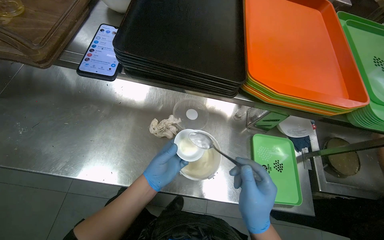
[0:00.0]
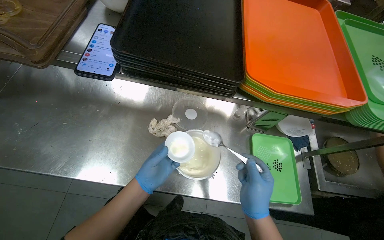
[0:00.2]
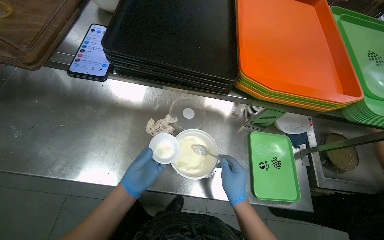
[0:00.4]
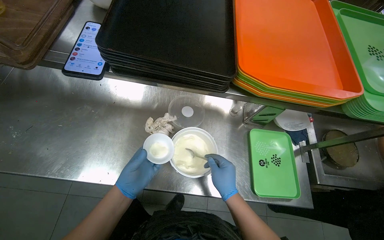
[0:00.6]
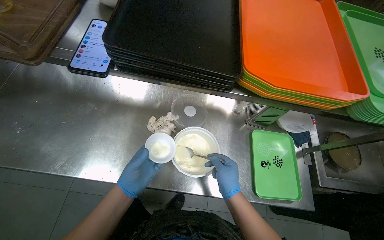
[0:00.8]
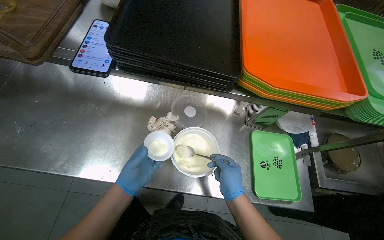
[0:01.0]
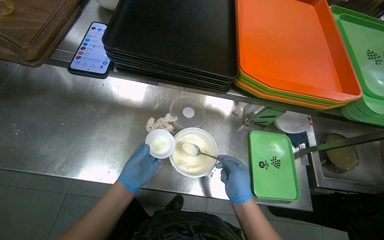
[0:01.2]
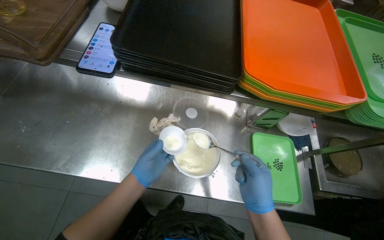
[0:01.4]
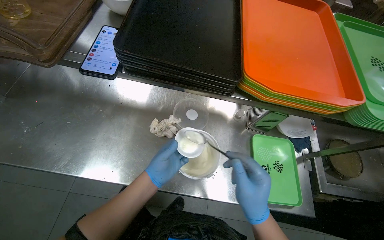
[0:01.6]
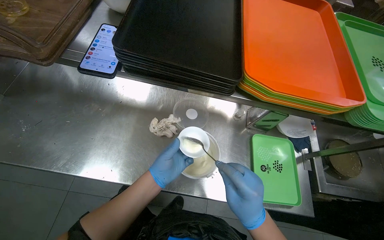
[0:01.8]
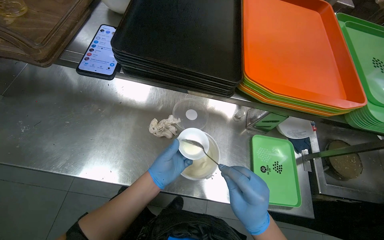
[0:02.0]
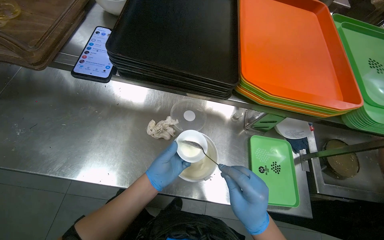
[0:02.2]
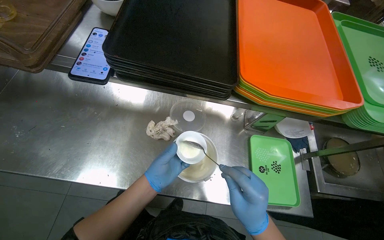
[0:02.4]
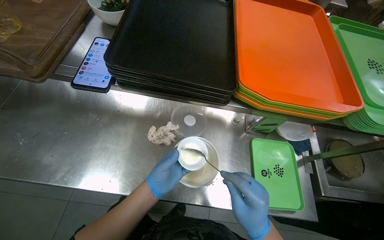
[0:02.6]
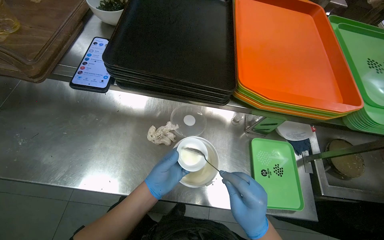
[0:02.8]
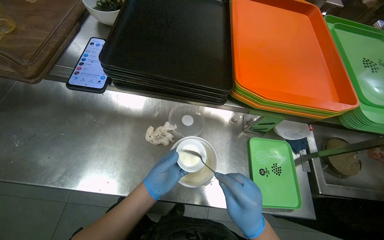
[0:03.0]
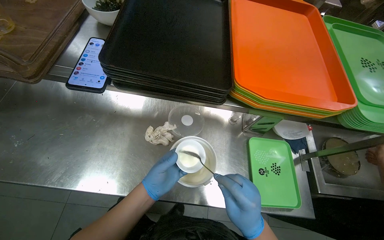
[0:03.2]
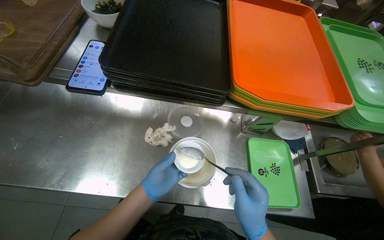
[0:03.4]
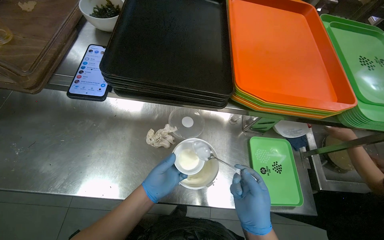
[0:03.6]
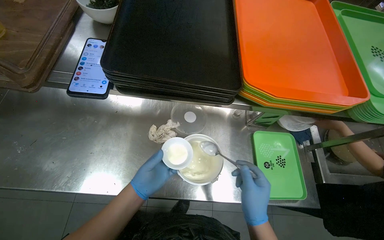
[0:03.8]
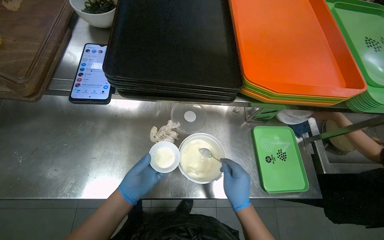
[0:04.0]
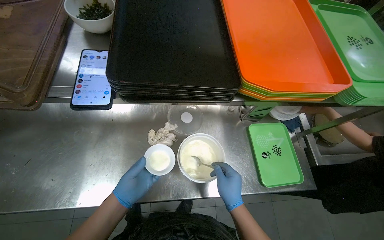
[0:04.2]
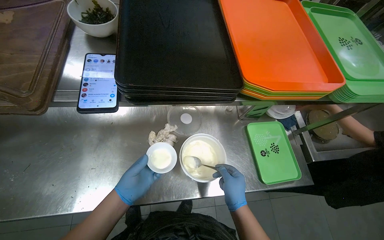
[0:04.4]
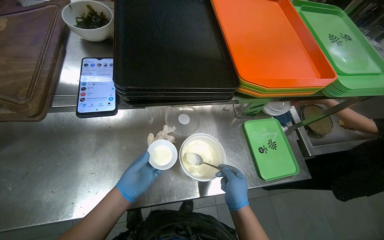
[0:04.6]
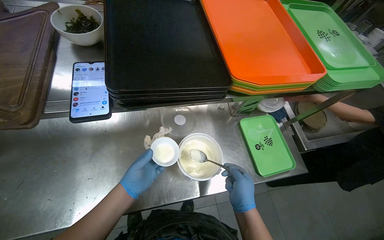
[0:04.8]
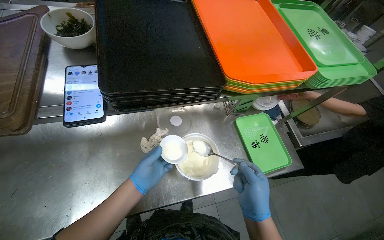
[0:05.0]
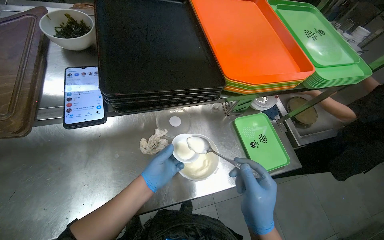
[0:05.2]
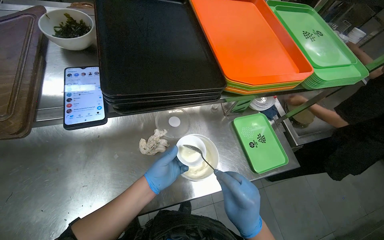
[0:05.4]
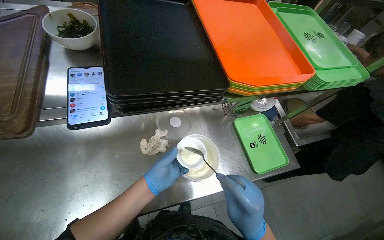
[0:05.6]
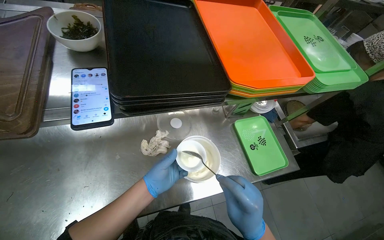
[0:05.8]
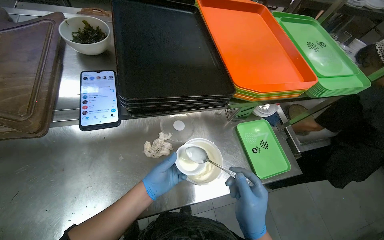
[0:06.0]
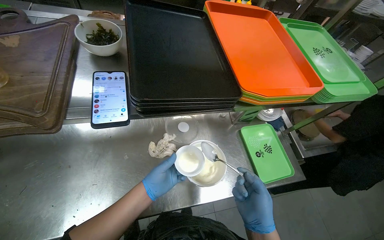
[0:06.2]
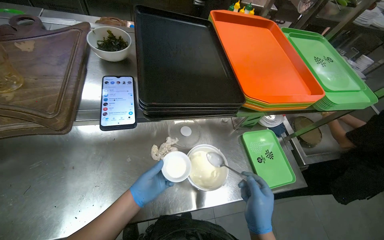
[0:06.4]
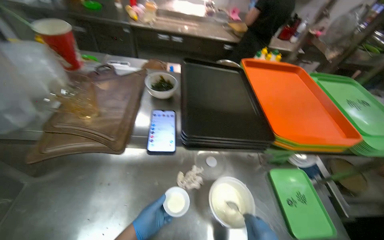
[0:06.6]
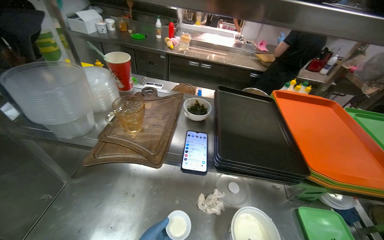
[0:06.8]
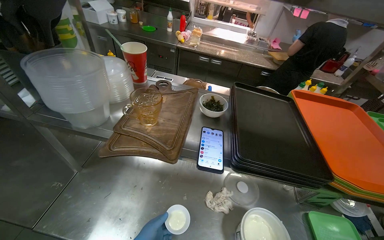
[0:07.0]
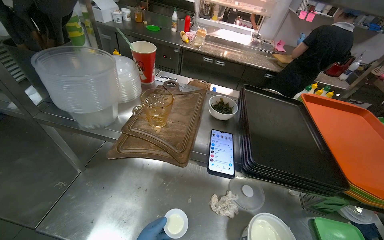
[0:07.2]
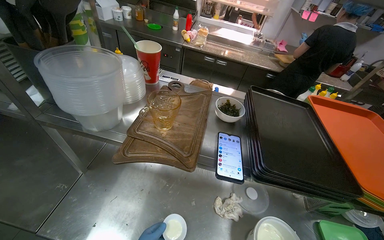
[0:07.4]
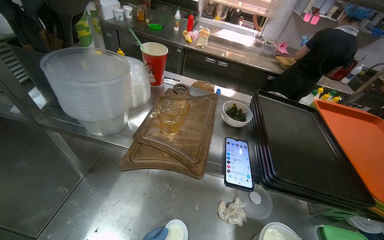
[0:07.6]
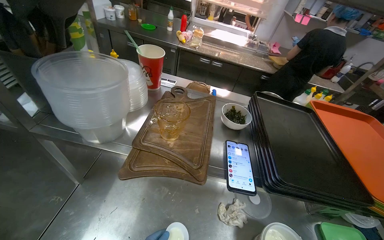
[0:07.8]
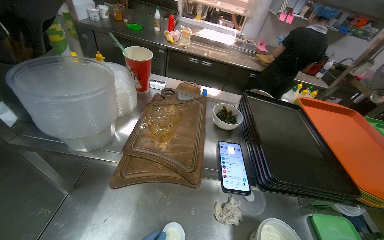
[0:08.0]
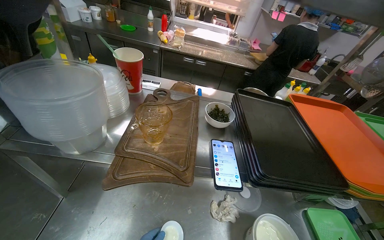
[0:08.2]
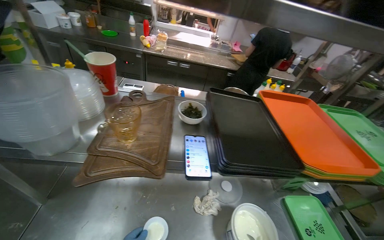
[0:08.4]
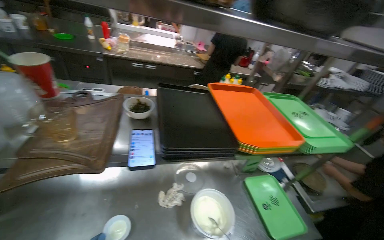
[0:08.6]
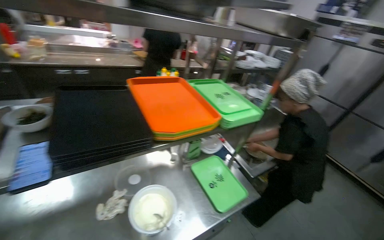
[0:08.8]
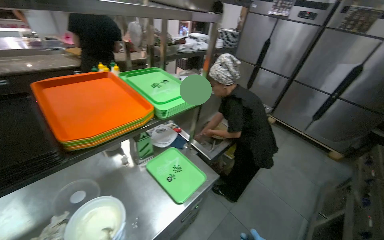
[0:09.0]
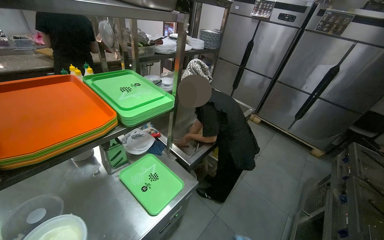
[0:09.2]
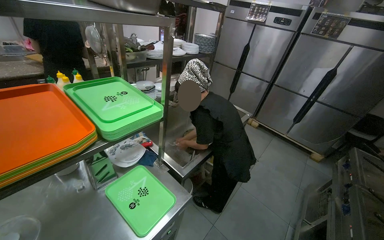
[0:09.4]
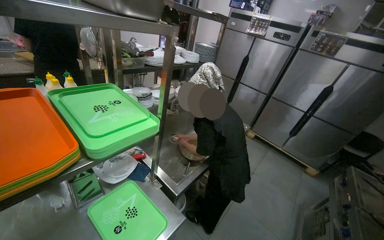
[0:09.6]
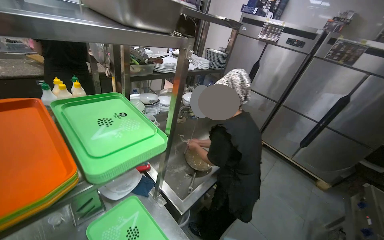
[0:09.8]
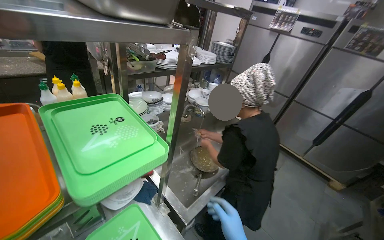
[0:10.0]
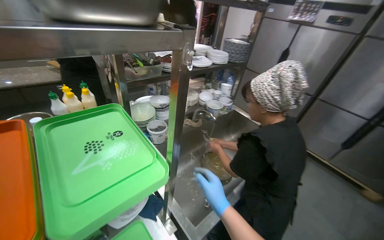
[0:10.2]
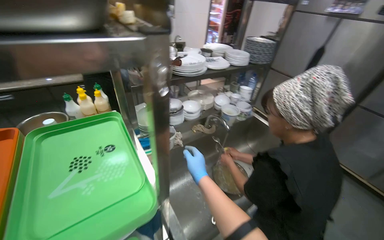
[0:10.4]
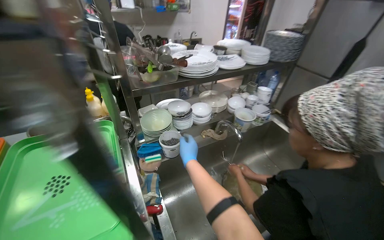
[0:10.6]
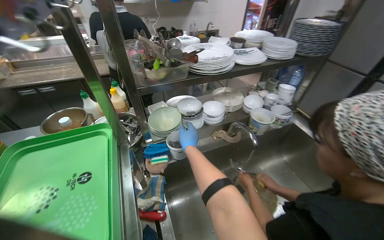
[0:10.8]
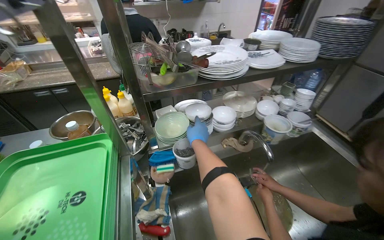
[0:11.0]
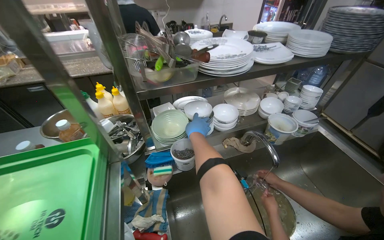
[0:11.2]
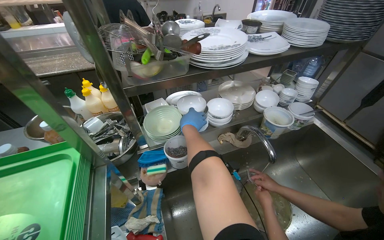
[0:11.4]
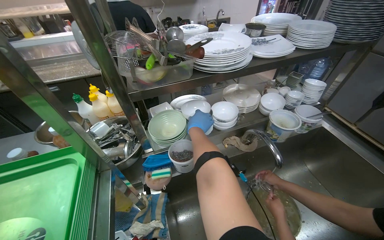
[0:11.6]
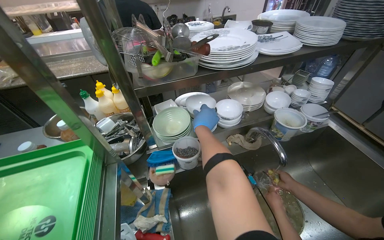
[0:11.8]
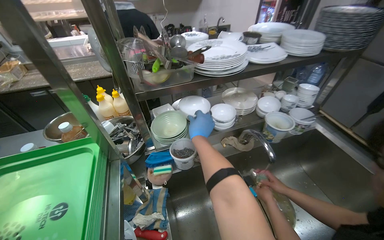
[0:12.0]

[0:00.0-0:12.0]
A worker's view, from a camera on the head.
Job: preparing food.
The whole recording: Transferring product to smaller dish. The worker transfers the product from the white dish into a smaller dish.
0:00.0 to 0:01.6: The right hand travels farther from the camera and back again, approximately 15 cm each way.
0:01.6 to 0:03.0: The hands make small movements and keep their place.
0:03.0 to 0:04.4: The left hand moves to the left, roughly 15 cm. The right hand heads farther from the camera, covering roughly 10 cm.
0:04.4 to 0:06.0: The right hand goes approximately 15 cm nearer to the camera.
0:06.0 to 0:07.6: The head rotates roughly 25 degrees to the left. The camera pitches upward, by roughly 20 degrees.
0:07.6 to 0:09.0: The head travels roughly 50 cm. The wearer's head swings approximately 55 degrees to the right.
0:09.0 to 0:10.4: The head travels approximately 60 cm.
0:10.4 to 0:12.0: The camera is aimed approximately 15 degrees further to the left. The right hand travels up the picture by roughly 25 cm.

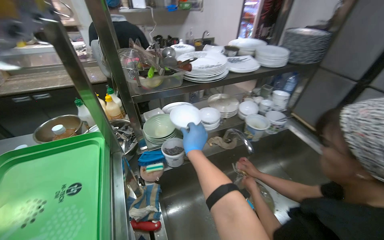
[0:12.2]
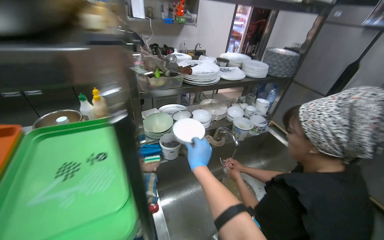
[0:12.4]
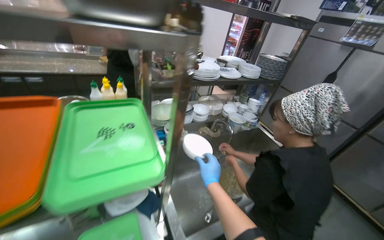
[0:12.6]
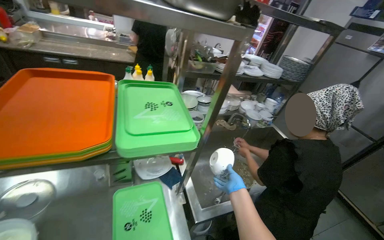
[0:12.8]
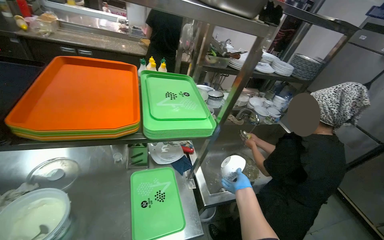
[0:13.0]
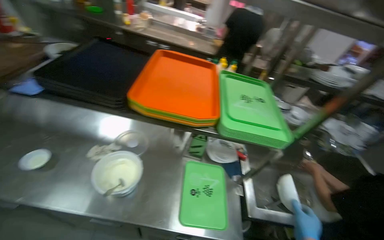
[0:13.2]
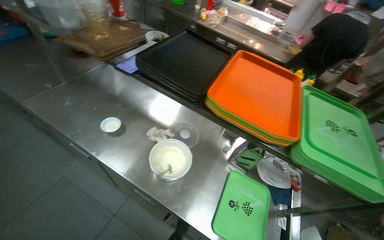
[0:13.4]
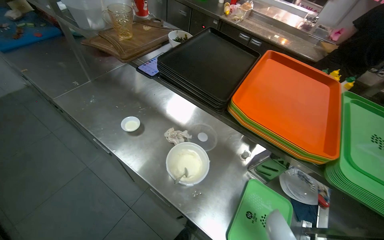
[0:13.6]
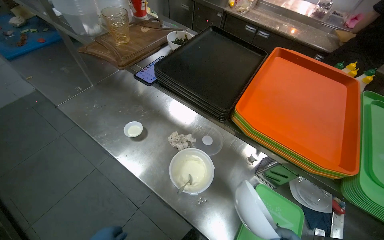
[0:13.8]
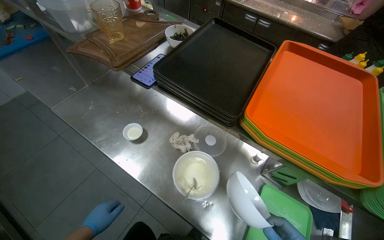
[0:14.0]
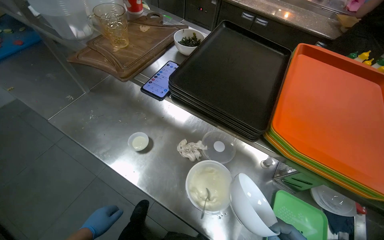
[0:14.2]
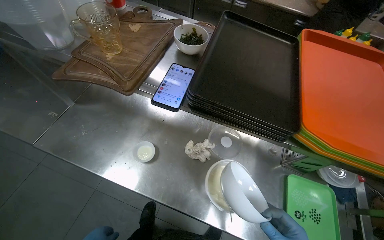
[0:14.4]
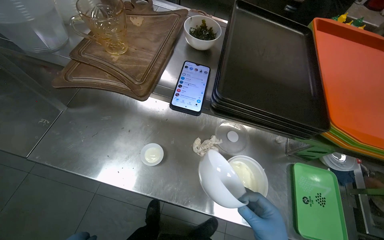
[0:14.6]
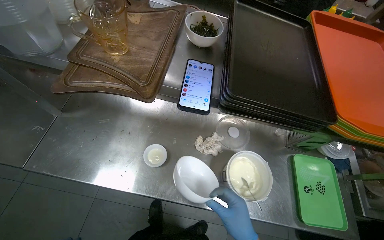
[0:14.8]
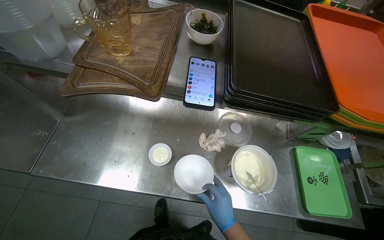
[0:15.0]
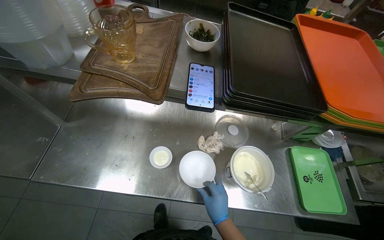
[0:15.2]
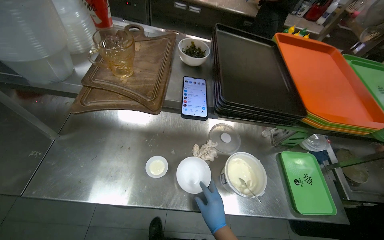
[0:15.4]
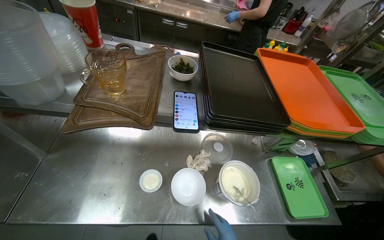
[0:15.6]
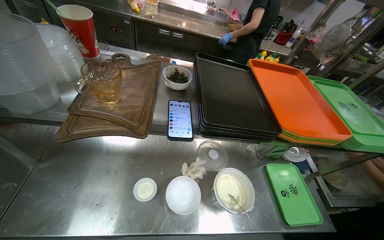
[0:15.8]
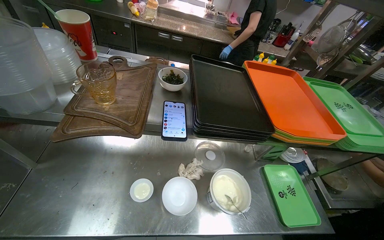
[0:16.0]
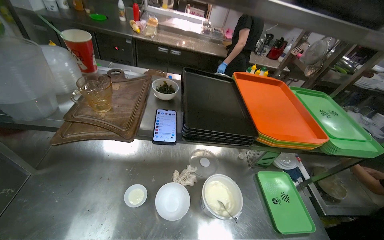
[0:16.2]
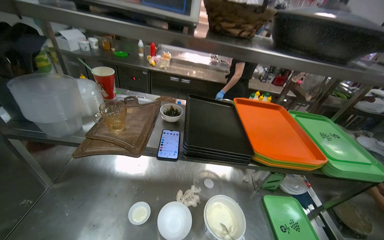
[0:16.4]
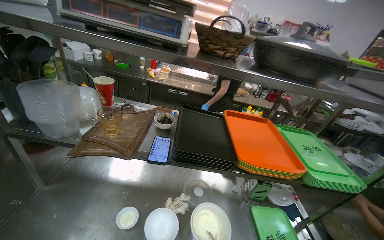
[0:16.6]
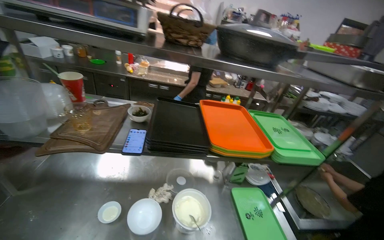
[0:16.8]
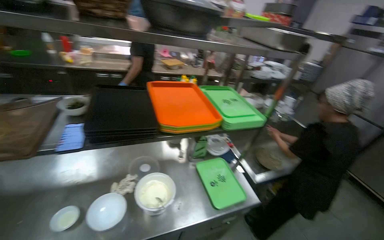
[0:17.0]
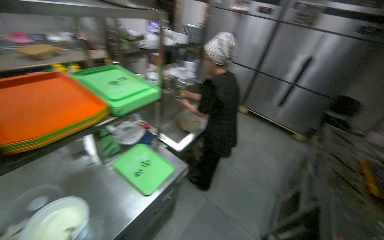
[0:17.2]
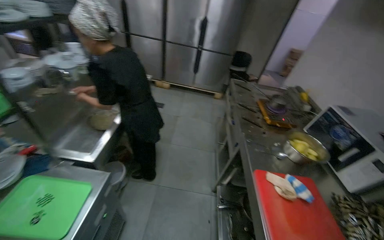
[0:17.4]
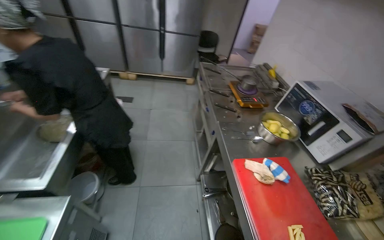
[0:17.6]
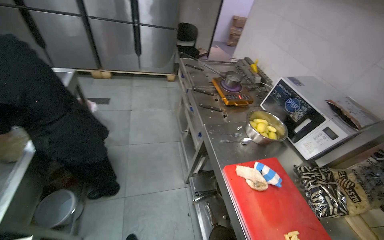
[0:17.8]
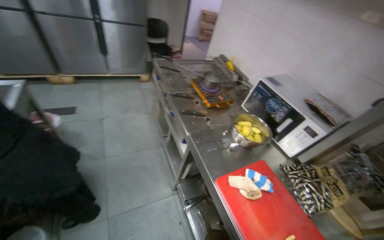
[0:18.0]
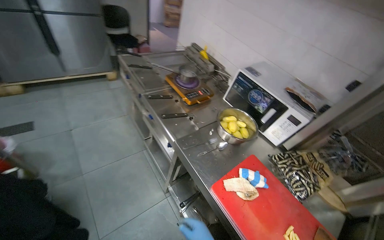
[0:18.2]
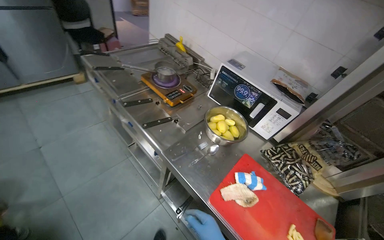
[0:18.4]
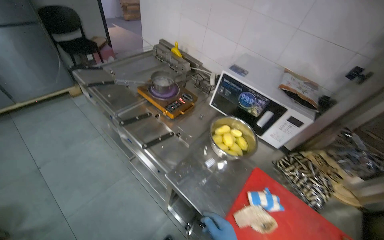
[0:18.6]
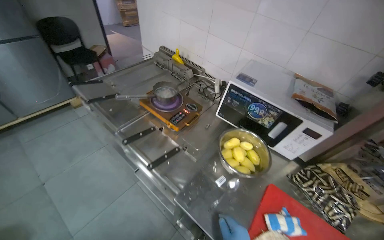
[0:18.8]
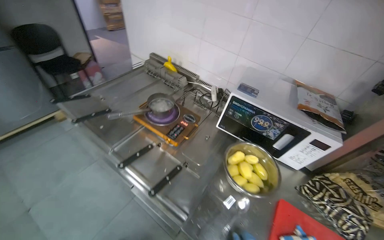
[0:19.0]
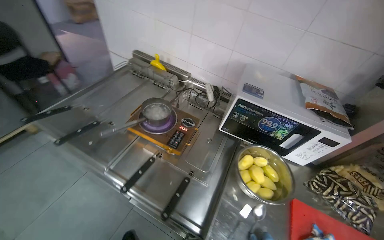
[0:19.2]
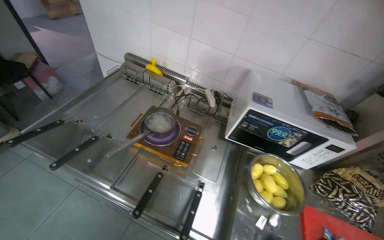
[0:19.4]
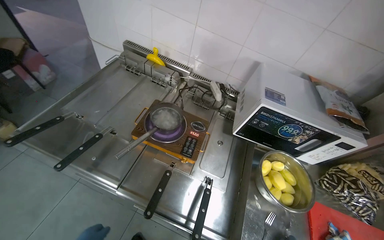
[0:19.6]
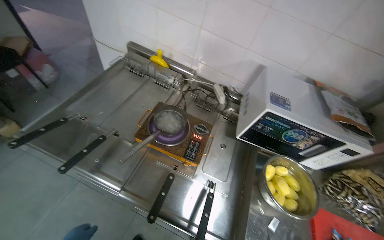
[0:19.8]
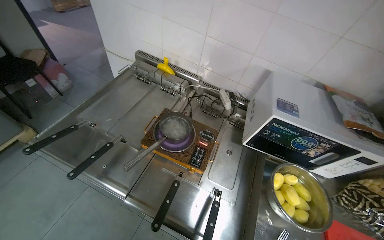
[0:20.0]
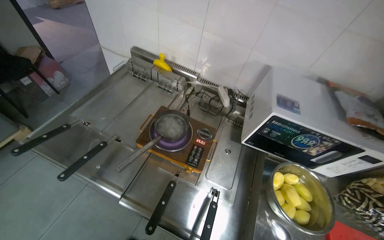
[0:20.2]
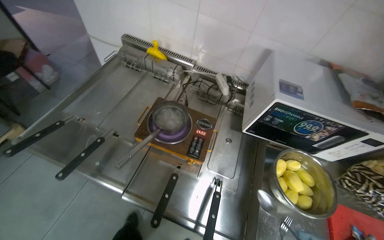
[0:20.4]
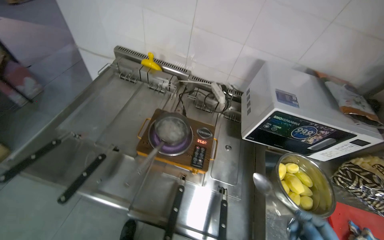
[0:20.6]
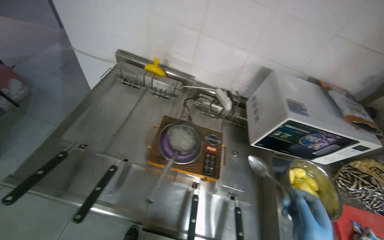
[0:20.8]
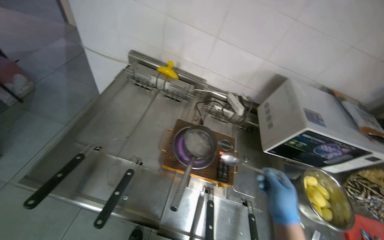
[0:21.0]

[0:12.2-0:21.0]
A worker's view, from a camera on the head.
Job: preparing food.
The whole recording: Transferring product to smaller dish. The worker transfers the product from the white dish into a smaller dish.
0:12.2 to 0:13.6: The camera is carried about 70 cm. The head rotates approximately 60 degrees to the left.
0:13.6 to 0:15.2: The camera is carried some 40 cm. The wearer's head swings approximately 30 degrees to the right. The view tips downward by some 10 degrees.
0:15.2 to 0:16.6: The view tilts about 30 degrees upward.
0:16.6 to 0:18.0: The head travels roughly 80 cm. The wearer looks roughly 115 degrees further to the right. The view tips downward by about 35 degrees.
0:18.0 to 0:19.6: The wearer moves some 90 cm. The wearer looks approximately 45 degrees further to the right. The camera pitches downward, by about 15 degrees.
